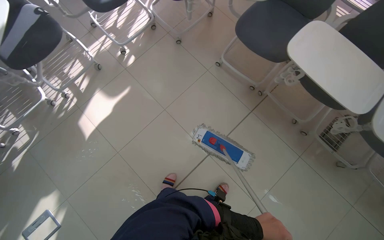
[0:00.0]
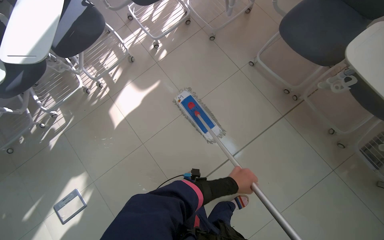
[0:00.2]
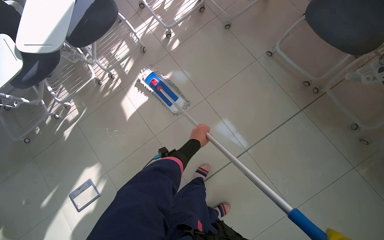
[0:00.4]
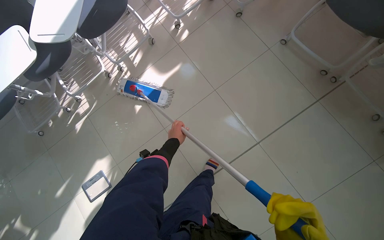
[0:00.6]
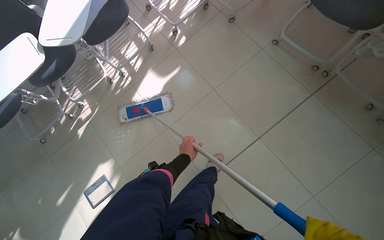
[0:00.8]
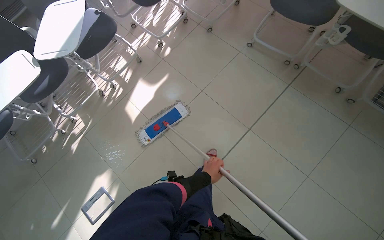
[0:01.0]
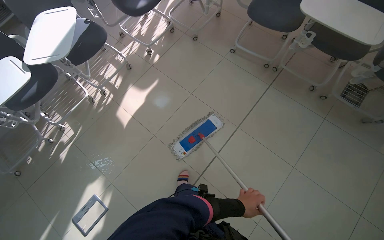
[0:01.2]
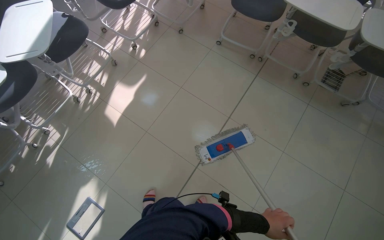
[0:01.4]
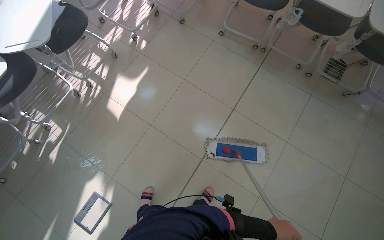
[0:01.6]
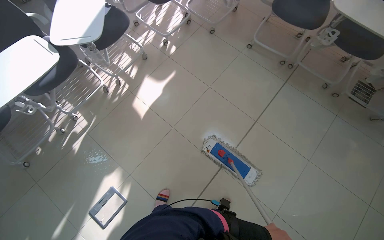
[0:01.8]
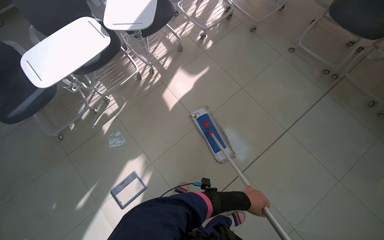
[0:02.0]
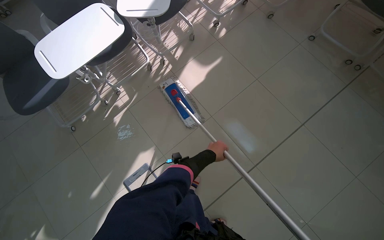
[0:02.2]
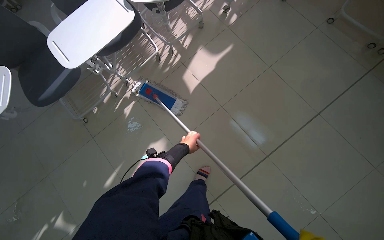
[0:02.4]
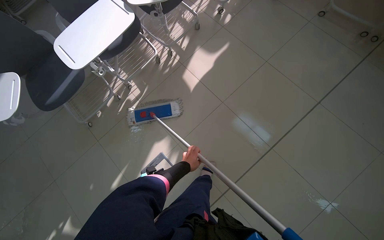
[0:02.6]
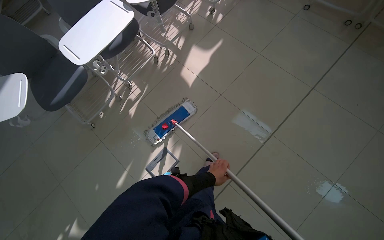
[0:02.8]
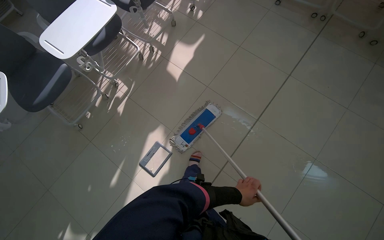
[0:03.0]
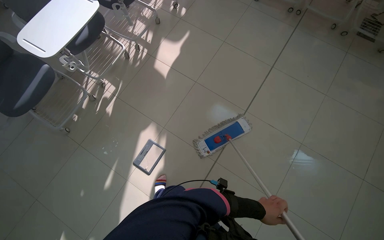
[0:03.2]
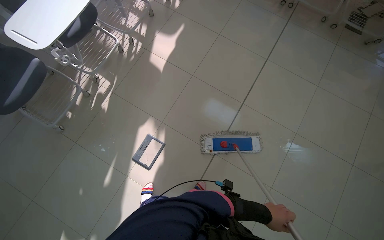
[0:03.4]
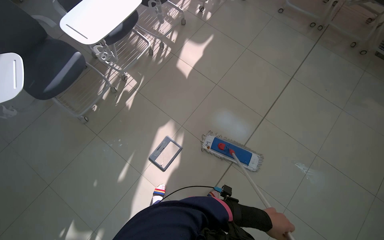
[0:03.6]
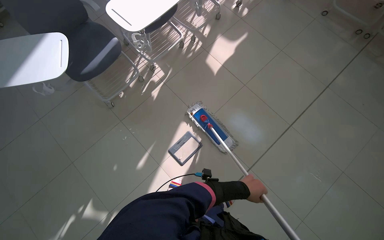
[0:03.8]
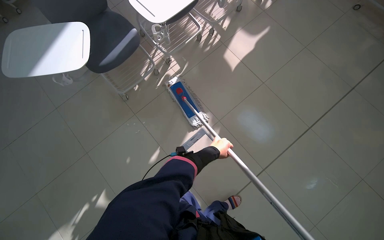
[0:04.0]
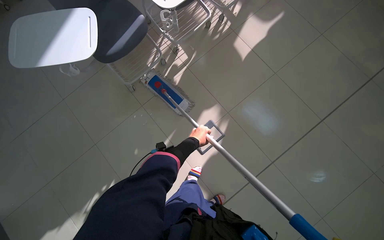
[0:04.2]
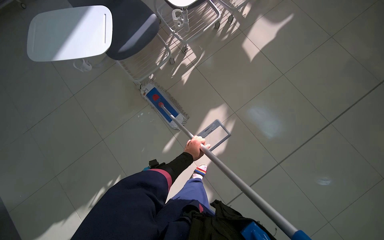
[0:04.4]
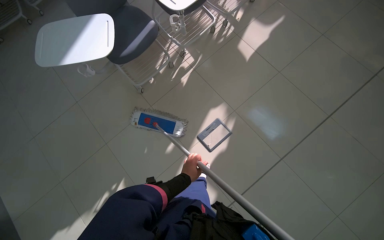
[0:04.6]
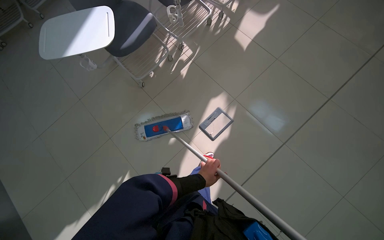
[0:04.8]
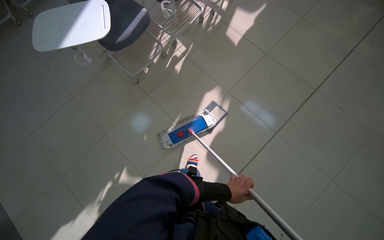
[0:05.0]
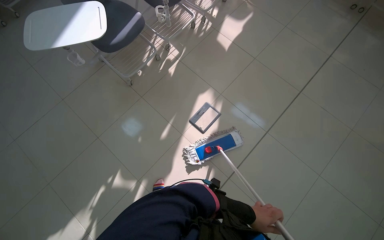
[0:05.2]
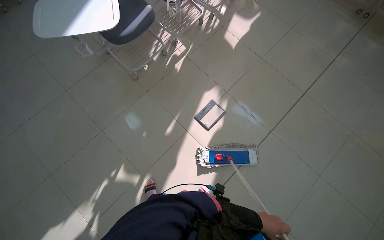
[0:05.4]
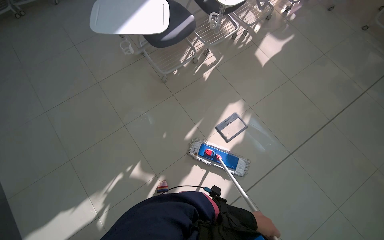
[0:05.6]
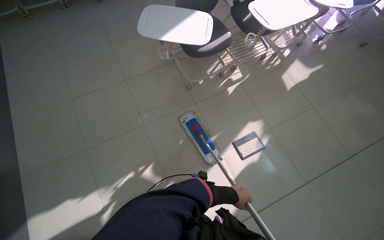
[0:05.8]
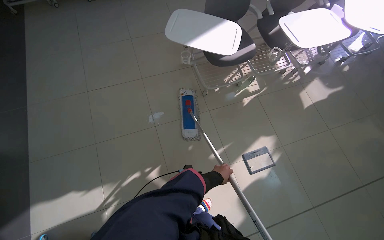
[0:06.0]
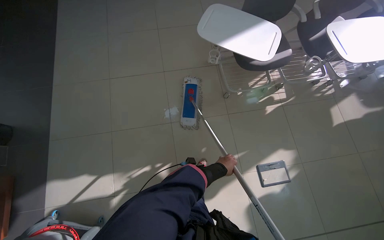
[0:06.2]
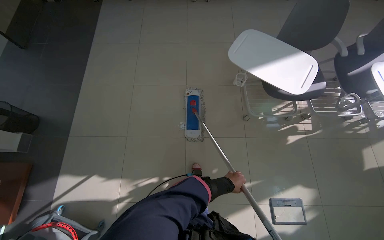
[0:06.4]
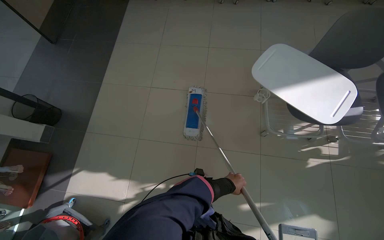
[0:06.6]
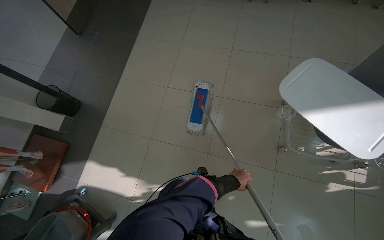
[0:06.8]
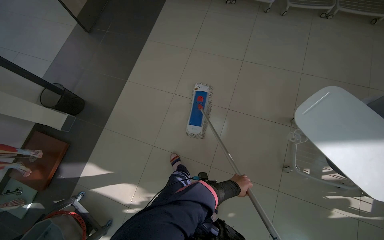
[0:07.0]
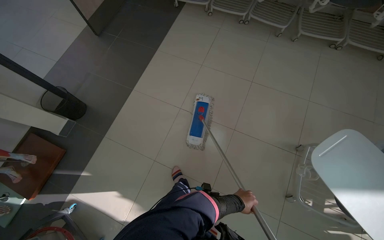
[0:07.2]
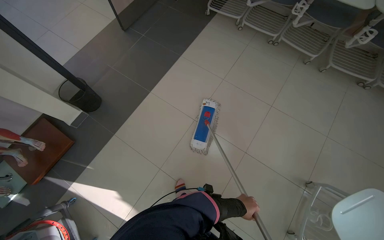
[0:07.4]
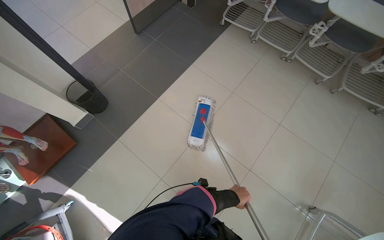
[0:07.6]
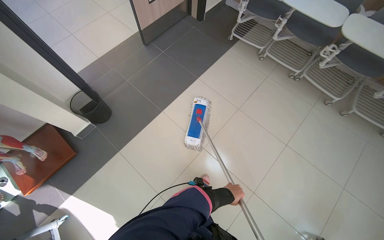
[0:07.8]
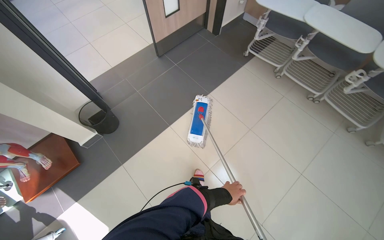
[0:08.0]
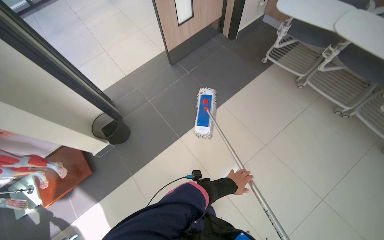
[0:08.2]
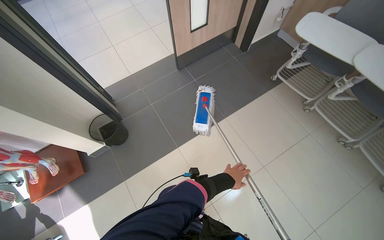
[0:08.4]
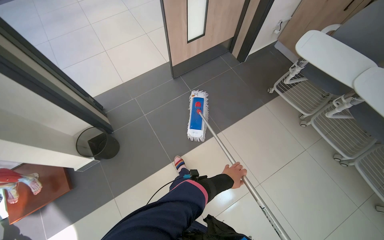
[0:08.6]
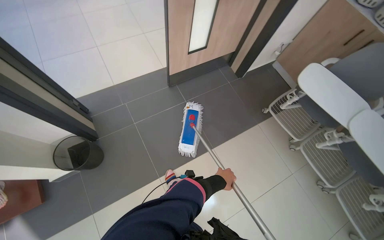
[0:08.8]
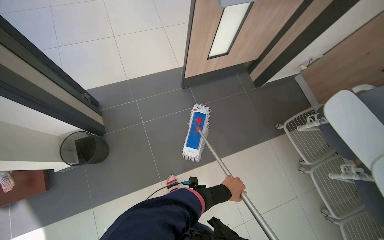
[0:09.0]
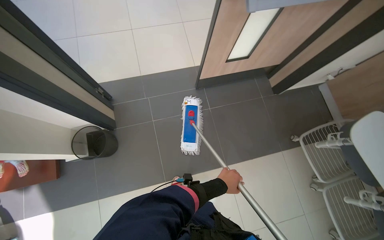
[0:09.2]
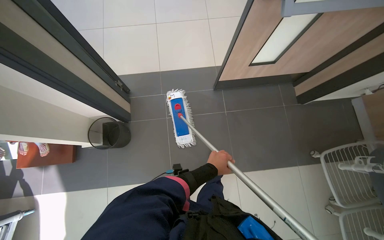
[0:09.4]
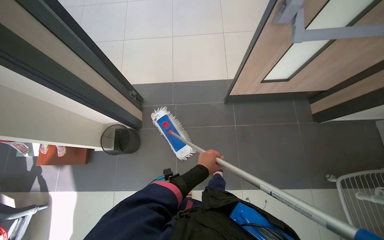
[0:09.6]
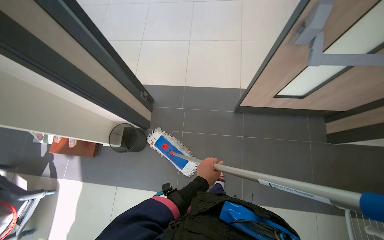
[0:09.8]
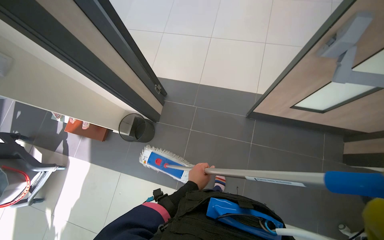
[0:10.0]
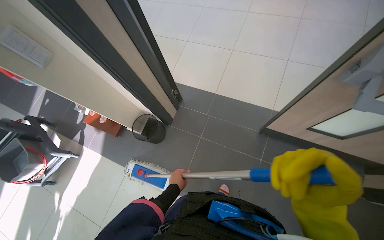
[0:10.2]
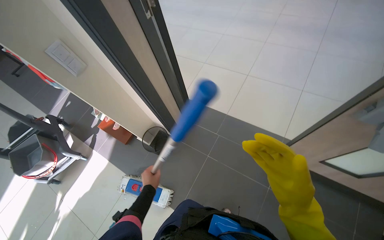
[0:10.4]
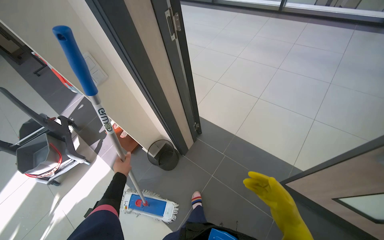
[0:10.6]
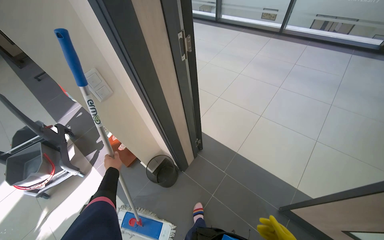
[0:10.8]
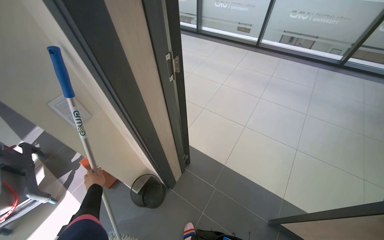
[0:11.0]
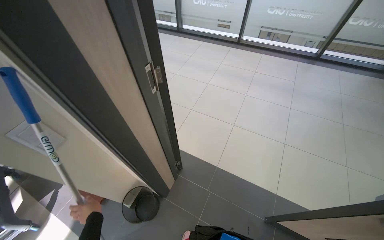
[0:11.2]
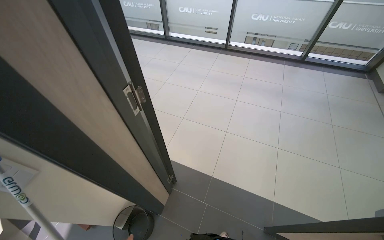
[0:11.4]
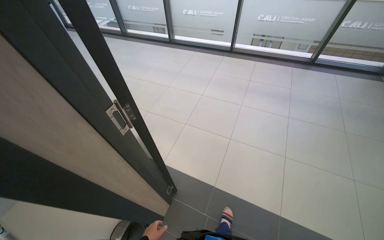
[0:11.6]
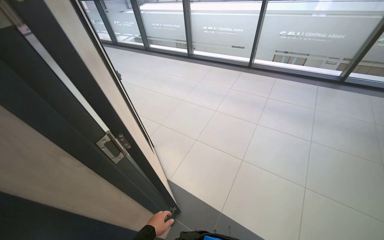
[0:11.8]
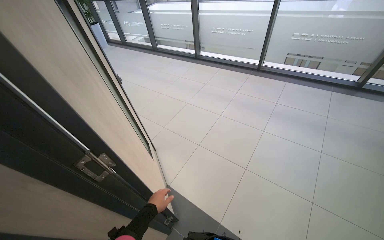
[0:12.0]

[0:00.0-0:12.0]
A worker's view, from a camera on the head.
Job: organizing items.
The whole recording: Organizing classroom furniture and items. The worker moves chairs and places desk trays on them, also performing short mopping tasks.
0:00.0 to 0:01.6: The wearer moves about 60 cm.
0:01.6 to 0:03.0: The wearer moves about 60 cm.
0:03.0 to 0:04.4: The camera travels to the left, some 60 cm.
0:04.4 to 0:06.0: The wearer moves some 70 cm. The view tips upward by some 10 degrees.
0:06.0 to 0:07.6: The head travels roughly 90 cm. The wearer looks approximately 60 degrees further to the left.
0:07.6 to 0:09.0: The camera is carried some 1 m. The scene turns roughly 30 degrees clockwise in the picture.
0:09.0 to 0:10.4: The wearer looks approximately 55 degrees further to the left.
0:10.4 to 0:12.0: The camera travels approximately 60 cm. The view tips upward by approximately 15 degrees.

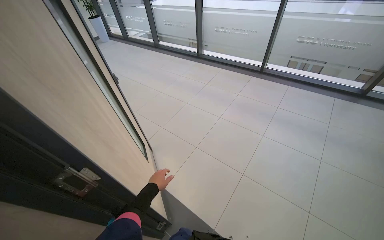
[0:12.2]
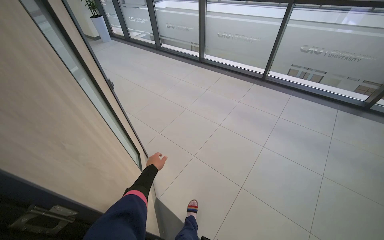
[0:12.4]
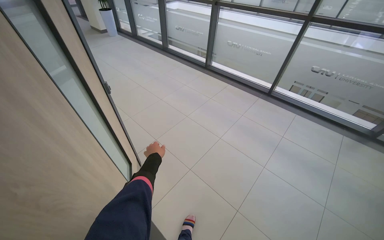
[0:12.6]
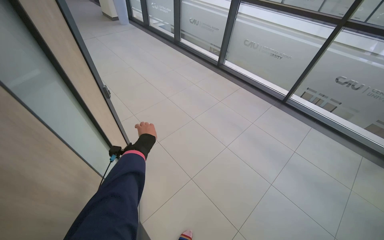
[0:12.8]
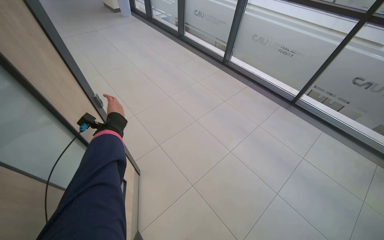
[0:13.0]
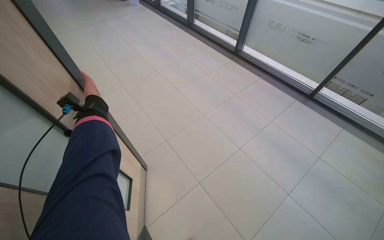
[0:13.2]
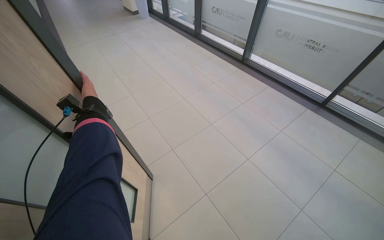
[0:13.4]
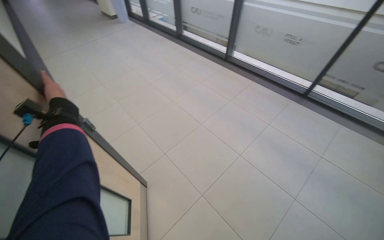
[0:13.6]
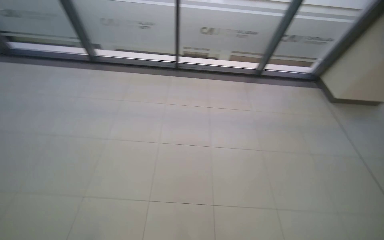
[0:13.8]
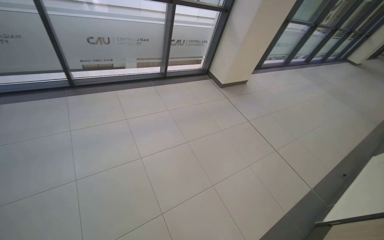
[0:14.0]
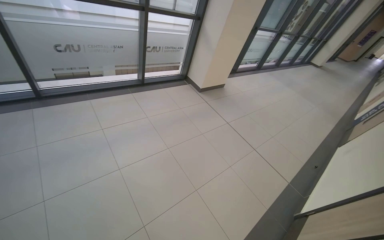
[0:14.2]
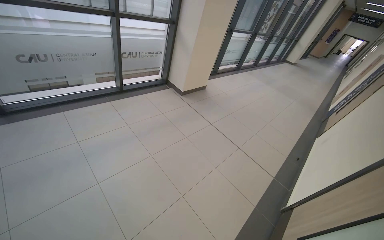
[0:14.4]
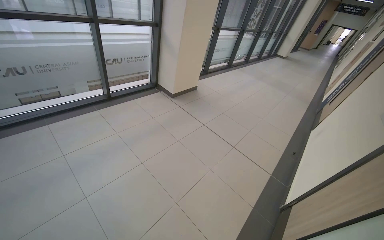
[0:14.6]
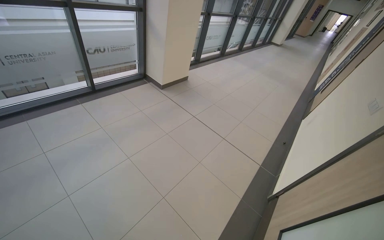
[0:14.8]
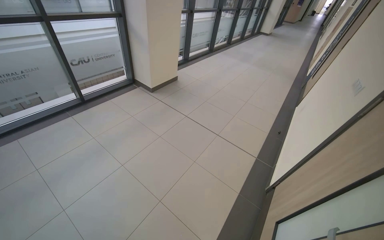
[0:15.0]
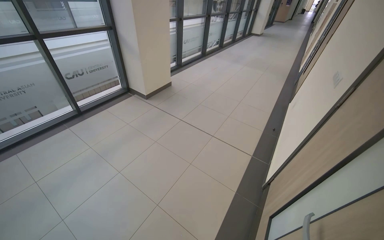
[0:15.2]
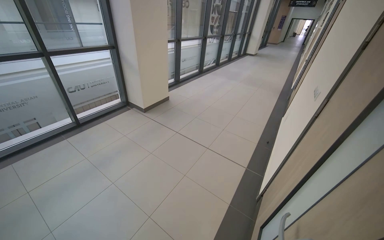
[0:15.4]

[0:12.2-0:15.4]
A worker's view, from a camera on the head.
Job: organizing items.
The whole recording: Organizing classroom furniture and items. The worker moves chairs and places desk trays on them, also performing short mopping tasks.
0:12.2 to 0:13.8: The camera is carried roughly 70 cm. The head turns to the right by some 35 degrees.
0:13.8 to 0:15.4: The camera is carried approximately 80 cm. The wearer looks some 60 degrees further to the right.

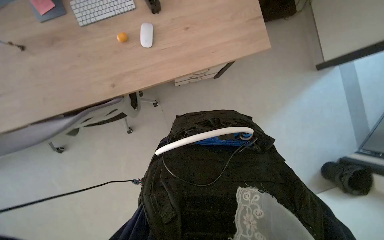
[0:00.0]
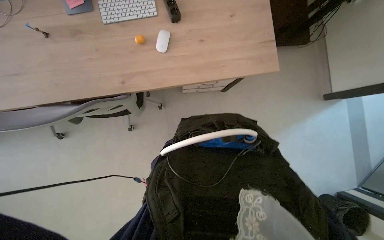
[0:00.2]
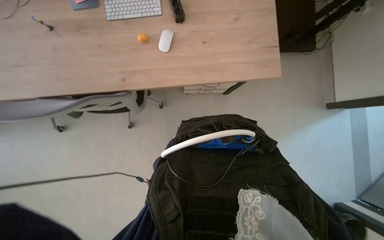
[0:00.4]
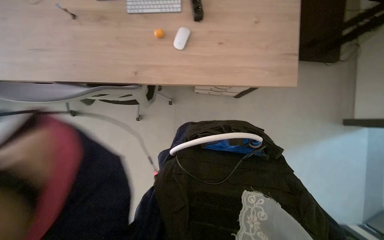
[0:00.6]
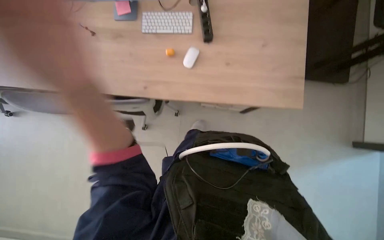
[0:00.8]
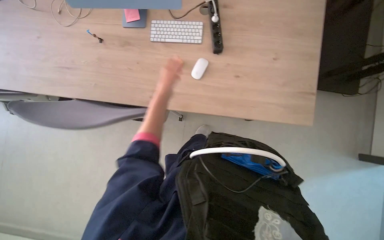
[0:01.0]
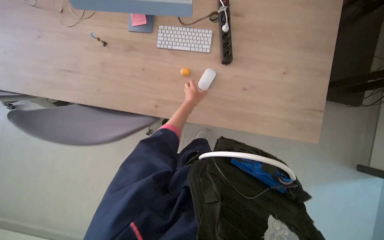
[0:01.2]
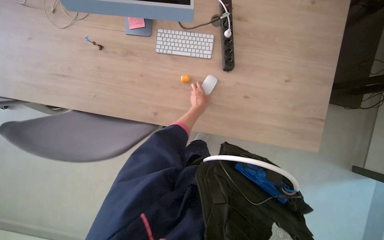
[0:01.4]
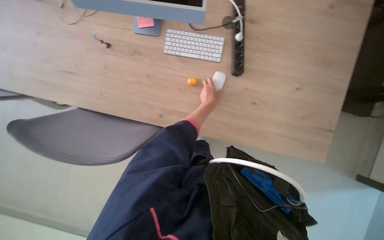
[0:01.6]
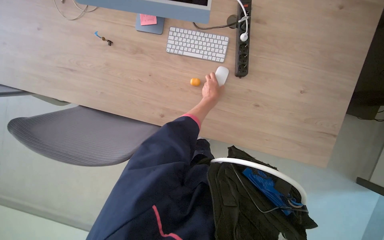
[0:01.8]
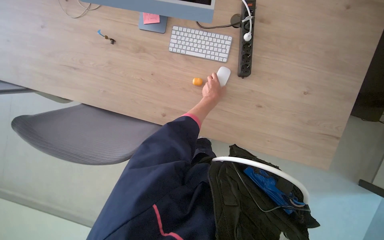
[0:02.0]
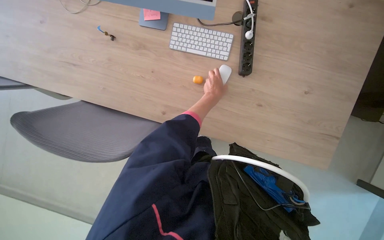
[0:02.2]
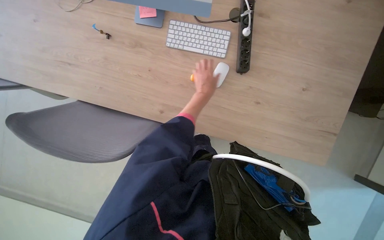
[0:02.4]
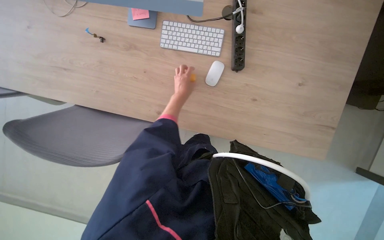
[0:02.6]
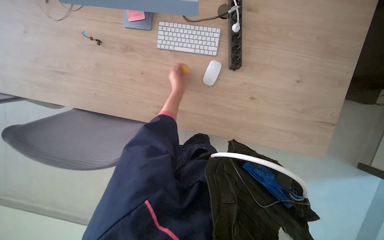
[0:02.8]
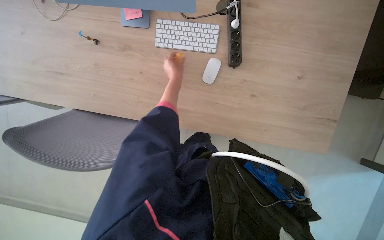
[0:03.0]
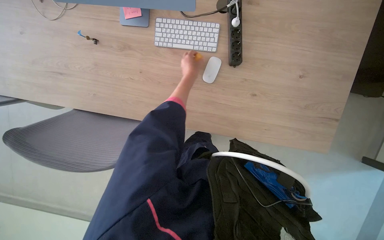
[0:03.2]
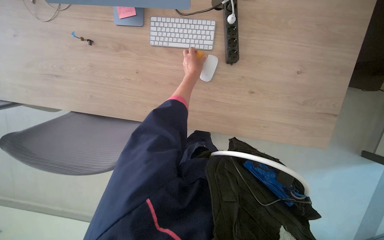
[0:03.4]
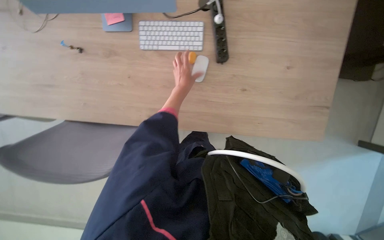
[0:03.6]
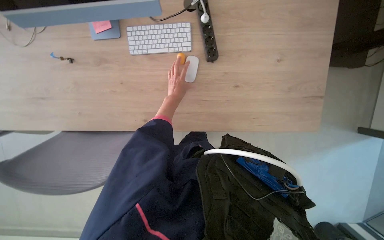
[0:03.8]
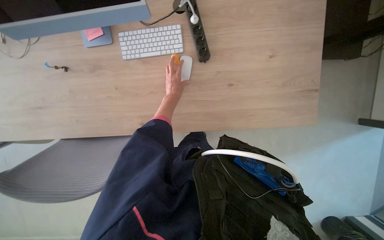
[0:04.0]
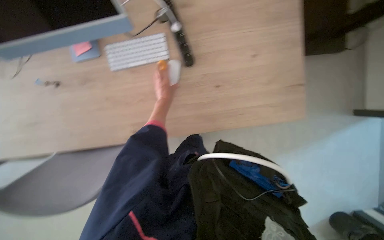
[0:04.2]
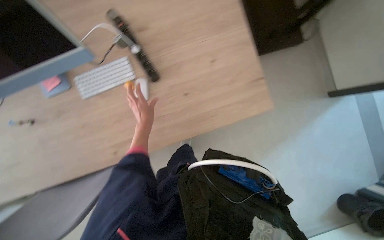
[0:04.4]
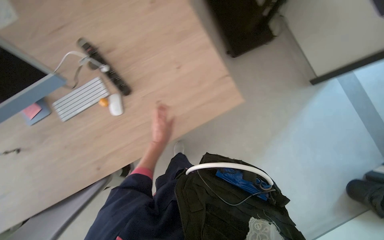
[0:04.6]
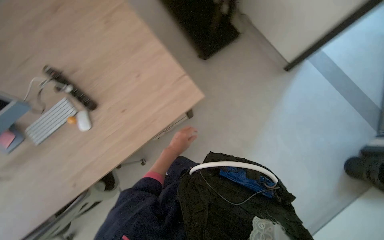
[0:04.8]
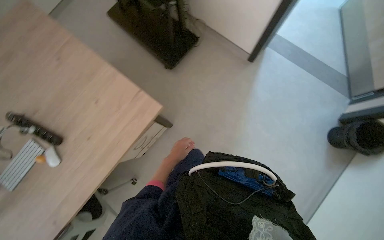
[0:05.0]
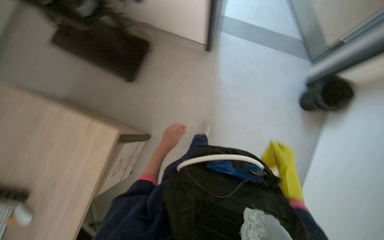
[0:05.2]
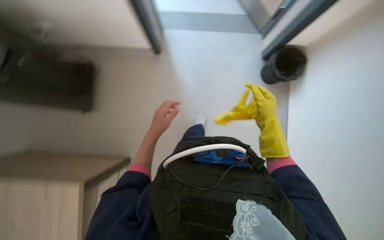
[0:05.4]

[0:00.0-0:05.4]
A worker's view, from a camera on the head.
Job: managing trash.
The whole recording: Emptying and relining trash bins. The worker empties trash from bins into a larger bag on the cart and replaces the liners.
0:00.0 to 0:01.4: The scene turns roughly 30 degrees clockwise in the picture.
0:04.0 to 0:05.4: The head travels about 90 cm. The camera pitches upward, by roughly 15 degrees. Everything in view rotates about 70 degrees counterclockwise.
